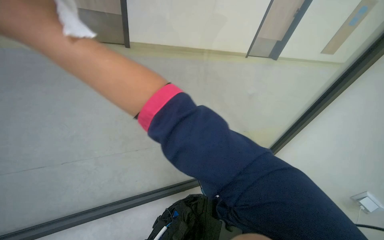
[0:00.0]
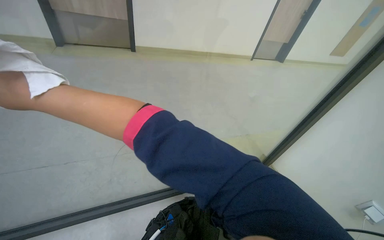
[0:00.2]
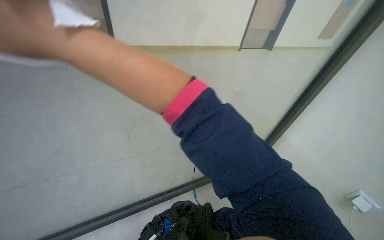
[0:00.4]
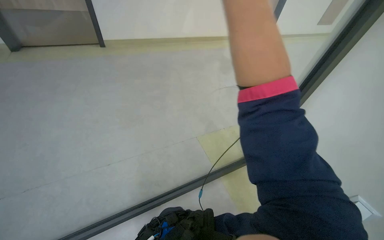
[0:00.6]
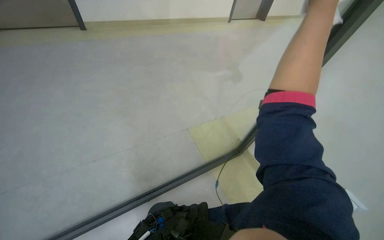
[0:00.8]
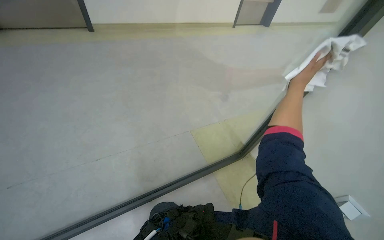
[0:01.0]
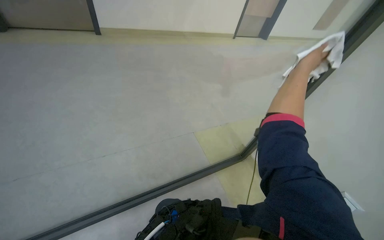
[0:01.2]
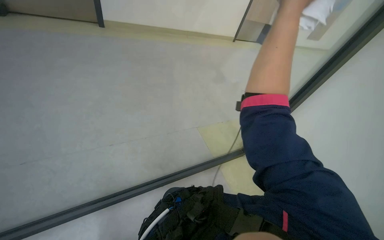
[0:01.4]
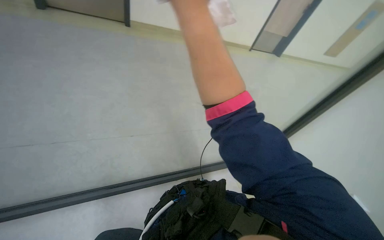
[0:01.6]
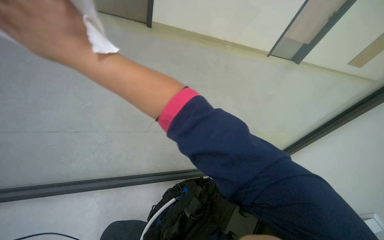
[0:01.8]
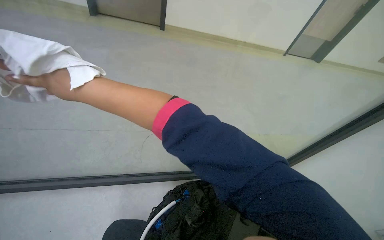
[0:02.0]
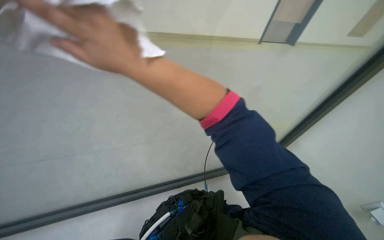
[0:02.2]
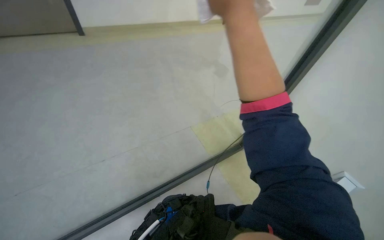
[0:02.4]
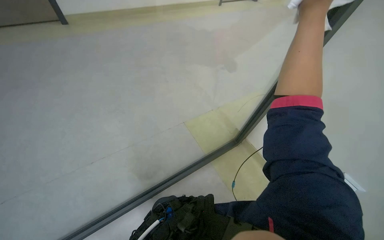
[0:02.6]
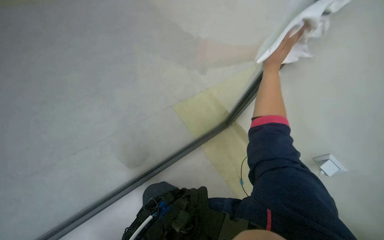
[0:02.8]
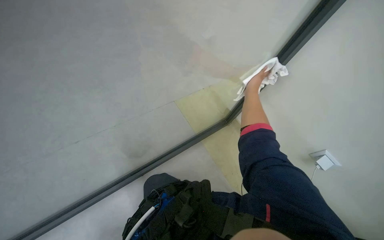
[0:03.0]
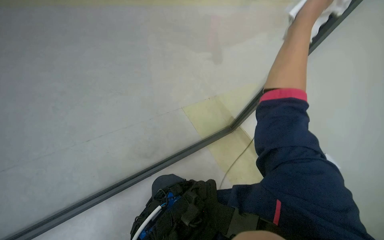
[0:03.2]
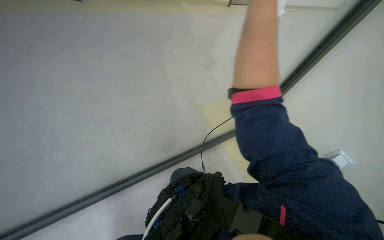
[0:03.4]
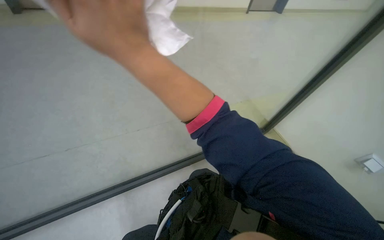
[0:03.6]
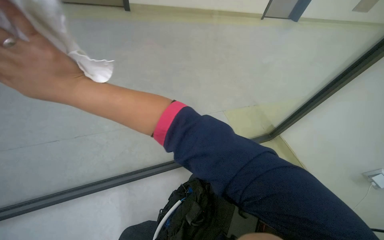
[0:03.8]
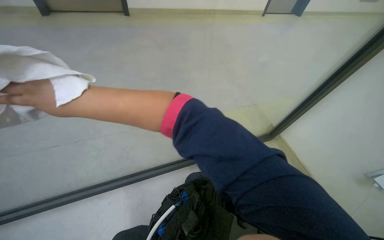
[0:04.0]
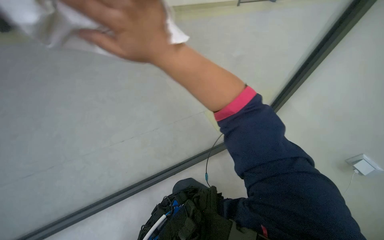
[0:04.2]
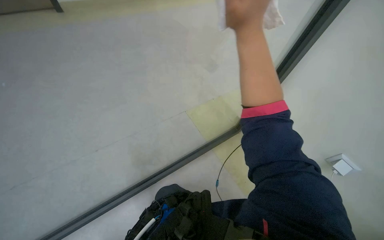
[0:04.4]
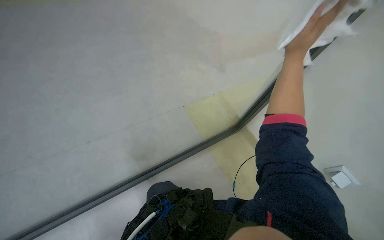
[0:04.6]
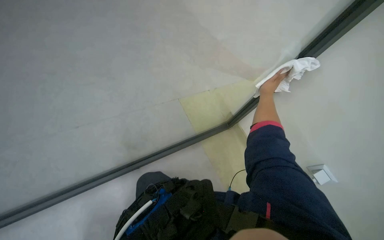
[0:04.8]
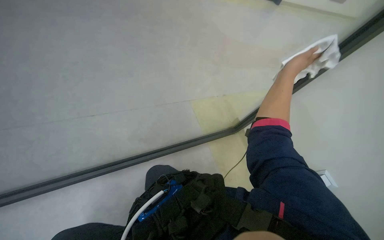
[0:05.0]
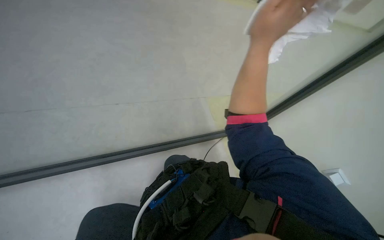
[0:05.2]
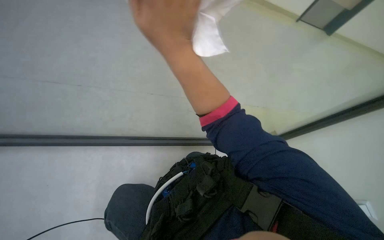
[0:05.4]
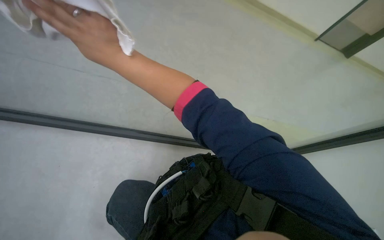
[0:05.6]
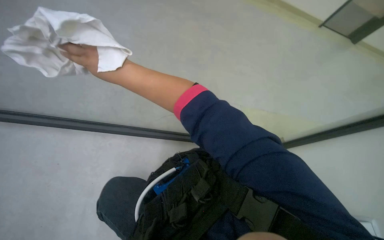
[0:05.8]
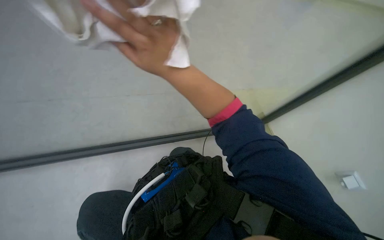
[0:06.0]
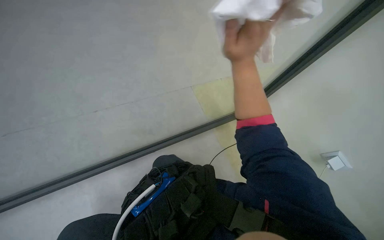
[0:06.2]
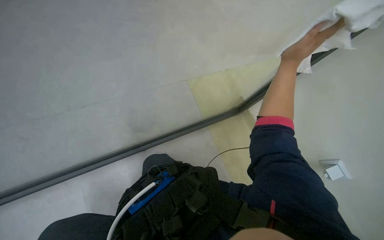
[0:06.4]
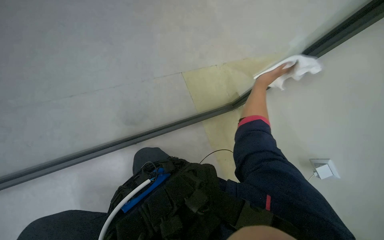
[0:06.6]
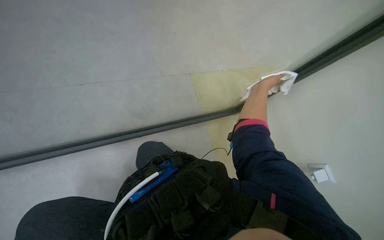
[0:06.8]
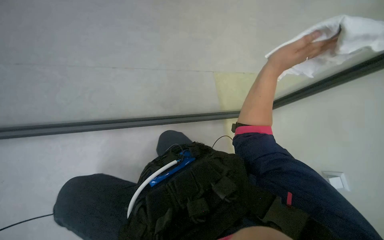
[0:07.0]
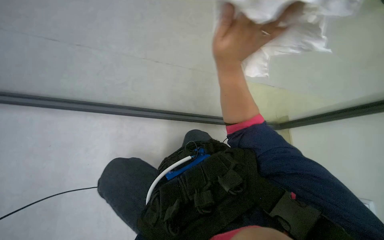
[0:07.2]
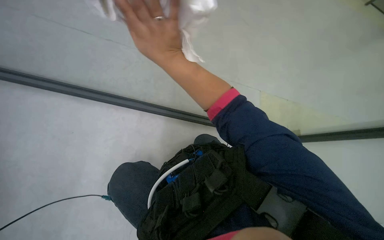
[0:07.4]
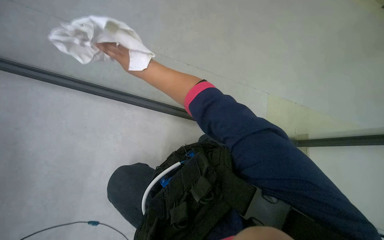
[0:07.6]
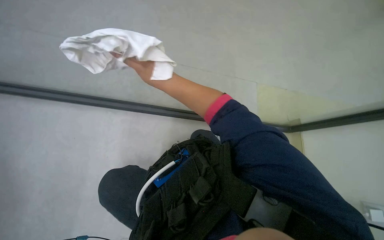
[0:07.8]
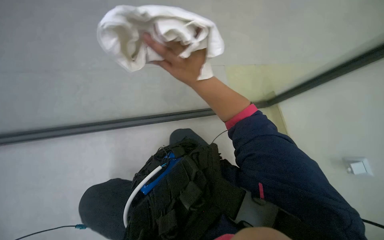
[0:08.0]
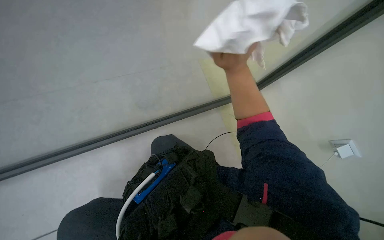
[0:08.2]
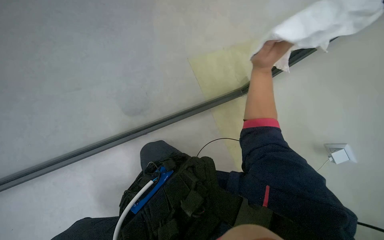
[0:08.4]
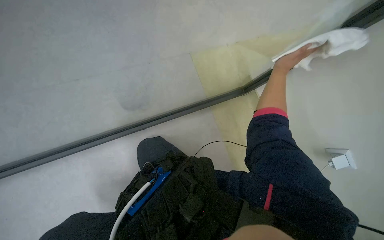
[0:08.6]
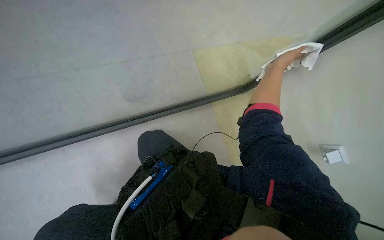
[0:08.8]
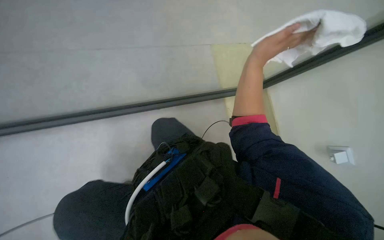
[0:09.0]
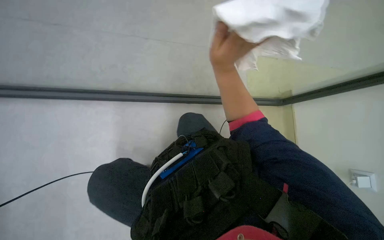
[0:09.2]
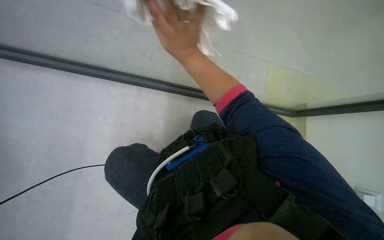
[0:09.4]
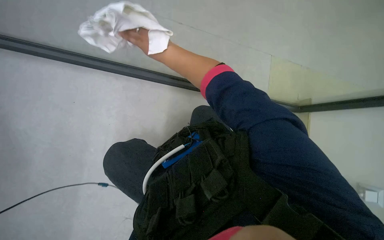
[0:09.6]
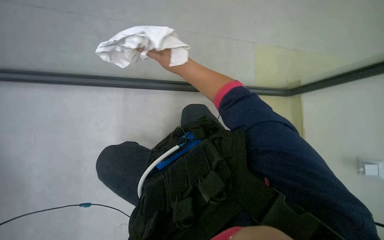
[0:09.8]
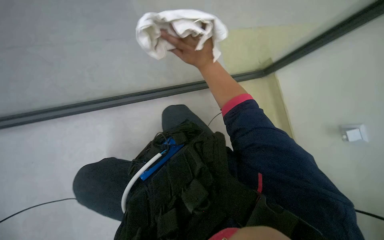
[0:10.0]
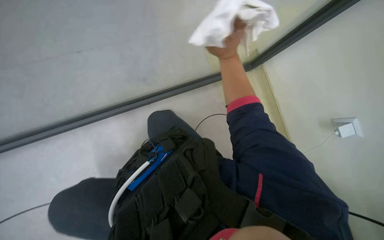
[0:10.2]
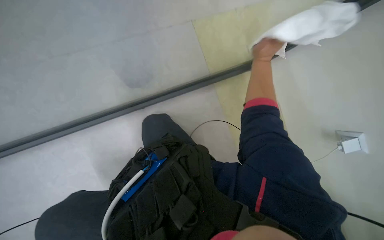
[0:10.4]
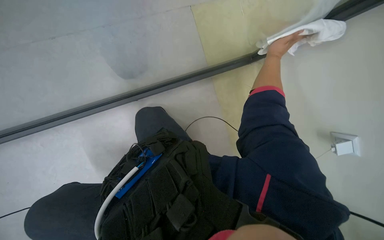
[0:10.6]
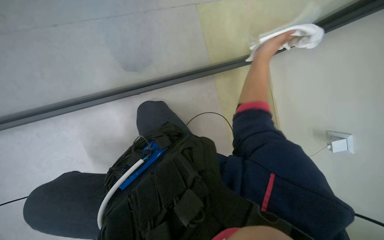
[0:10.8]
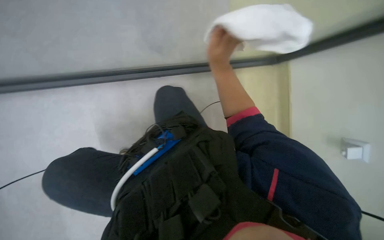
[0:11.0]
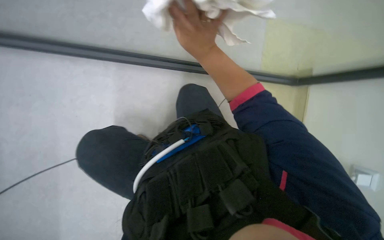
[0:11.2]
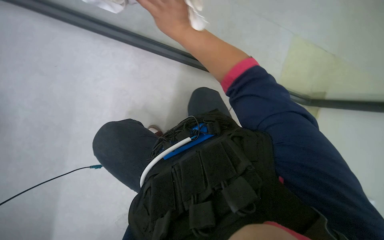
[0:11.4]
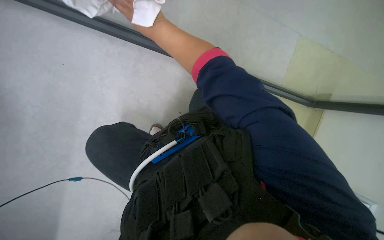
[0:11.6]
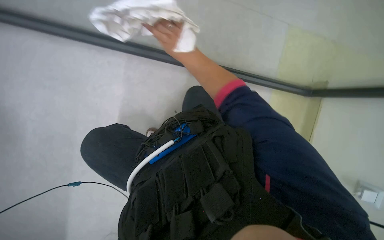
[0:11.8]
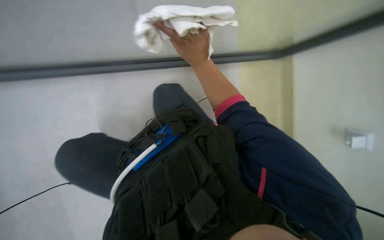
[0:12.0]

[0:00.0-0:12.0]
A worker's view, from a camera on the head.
Job: wiping surfaces.
The whole recording: Cleaning glass partition. The worker prepares the cloth, moves chairs, and wipes the glass partition.
0:03.0 to 0:04.4: The head travels approximately 40 cm.
0:04.4 to 0:06.0: The camera pitches downward, by approximately 20 degrees.
0:06.0 to 0:07.6: The wearer looks approximately 20 degrees further downward.
0:07.6 to 0:09.0: The view swings some 20 degrees to the right.

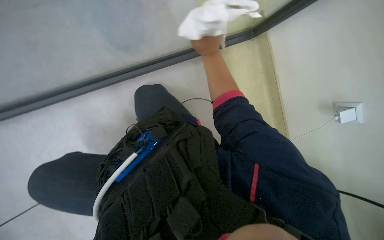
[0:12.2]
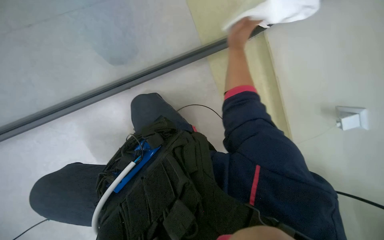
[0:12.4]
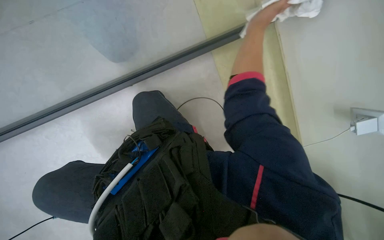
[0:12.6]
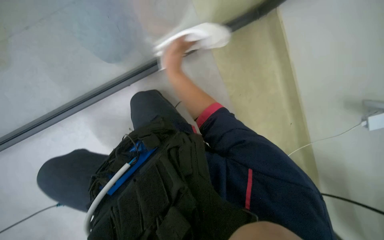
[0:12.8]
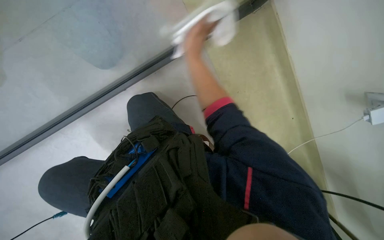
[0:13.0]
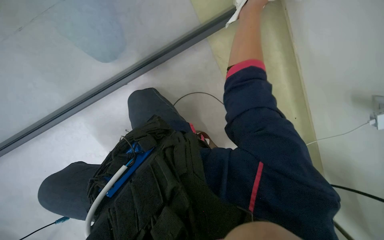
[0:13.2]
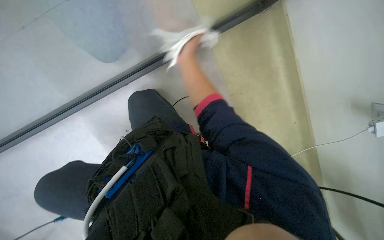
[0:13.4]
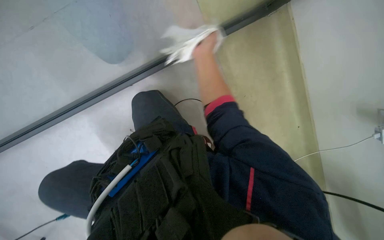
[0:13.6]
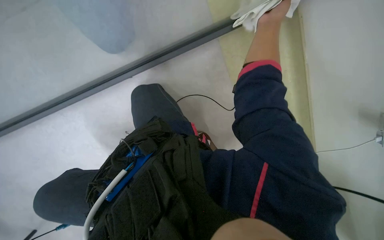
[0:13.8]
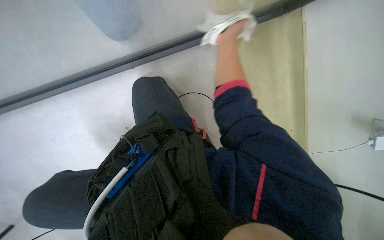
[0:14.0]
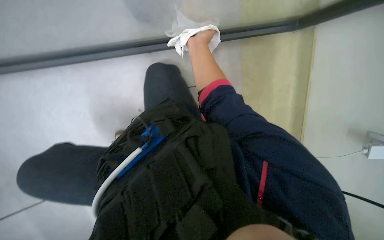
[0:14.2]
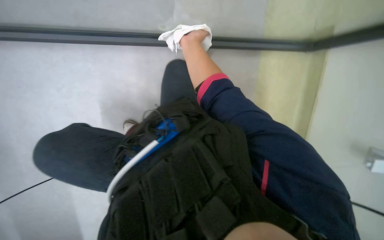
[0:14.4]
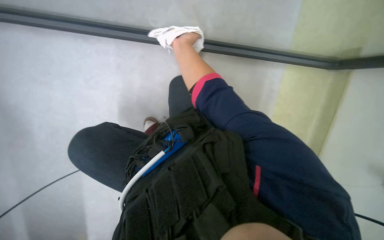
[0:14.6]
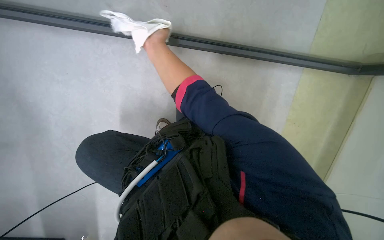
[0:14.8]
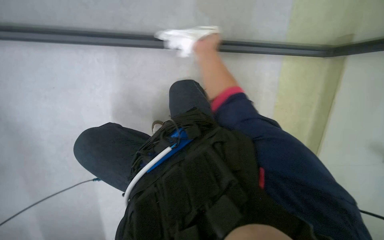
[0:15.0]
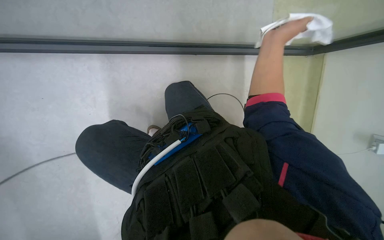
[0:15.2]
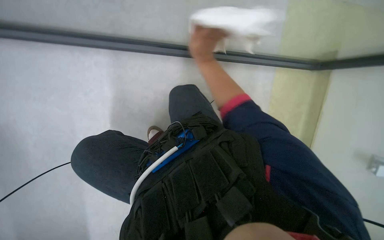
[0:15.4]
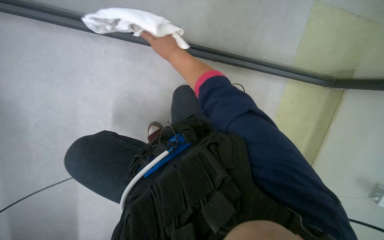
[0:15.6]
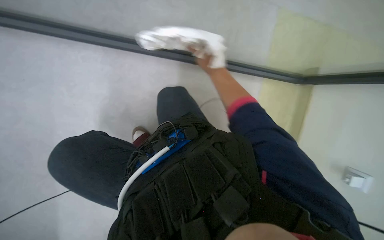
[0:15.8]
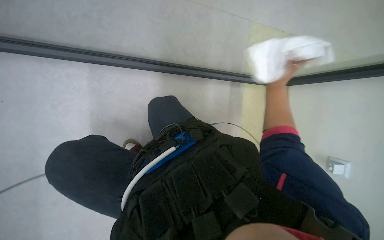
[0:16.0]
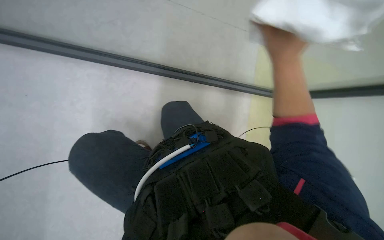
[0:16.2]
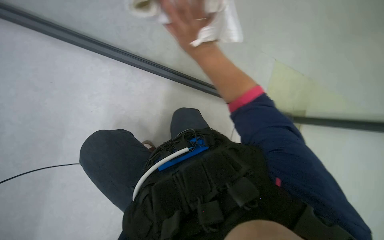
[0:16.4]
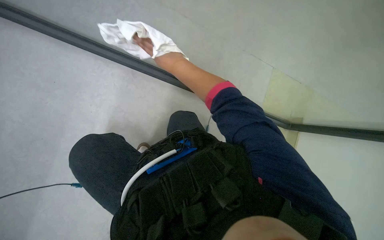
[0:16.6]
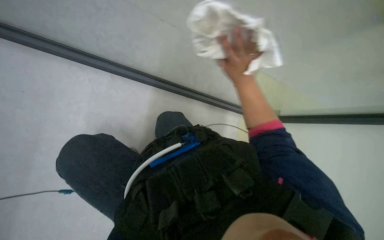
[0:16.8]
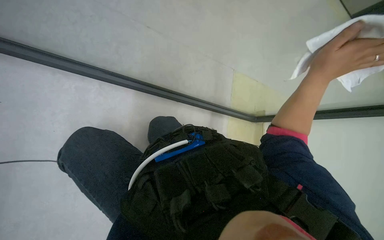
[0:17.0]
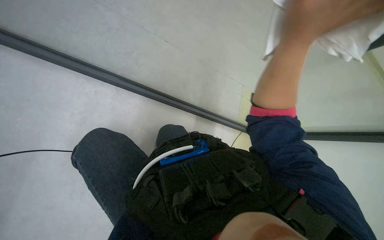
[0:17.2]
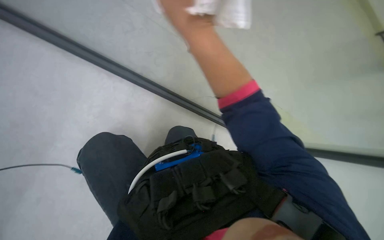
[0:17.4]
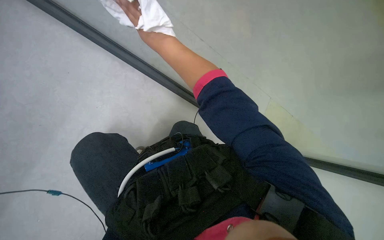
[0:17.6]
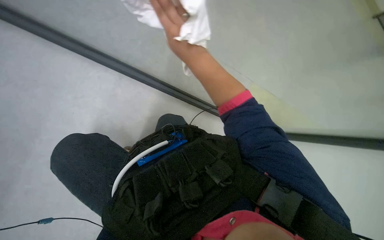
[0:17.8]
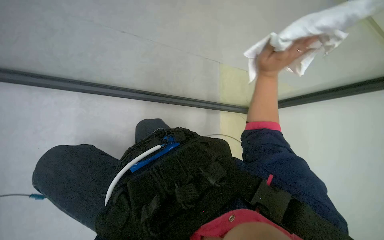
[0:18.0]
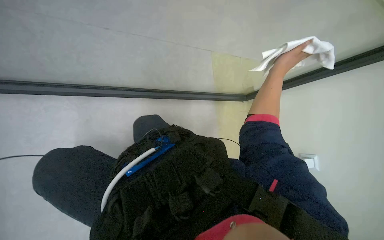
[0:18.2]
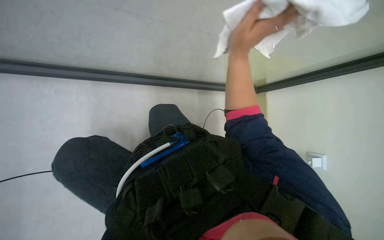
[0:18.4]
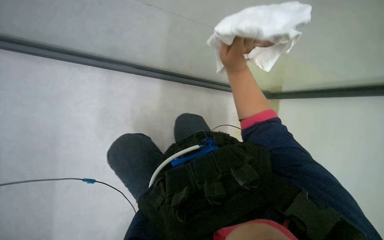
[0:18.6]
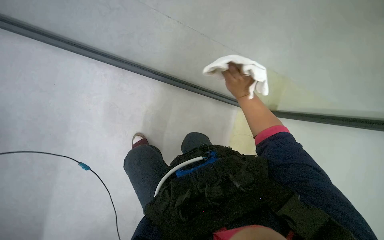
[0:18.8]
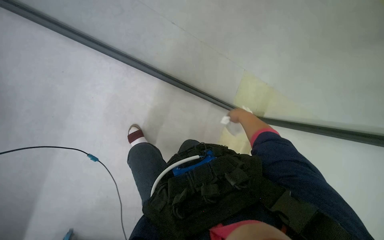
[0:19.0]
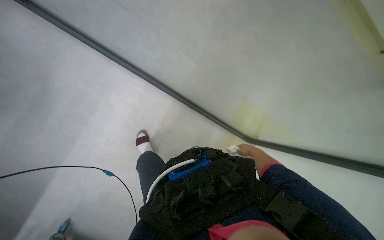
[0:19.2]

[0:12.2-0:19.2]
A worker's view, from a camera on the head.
Job: wiping surfaces.
The whole recording: Cleaning glass partition. The worker prepares the cloth, moves chairs, and wipes the glass partition.
0:15.0 to 0:16.4: The view tilts about 15 degrees upward.
0:16.4 to 0:17.8: The right hand moves left and right over roughly 50 cm, changing direction 2 times.
0:17.8 to 0:19.2: The right hand shifts approximately 40 cm farther from the camera, to the right and down the picture.
